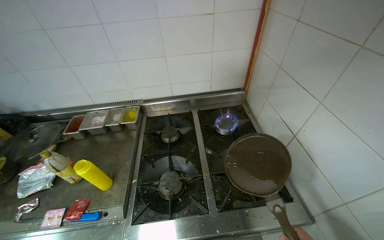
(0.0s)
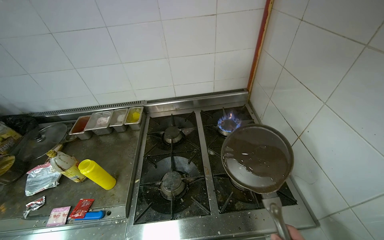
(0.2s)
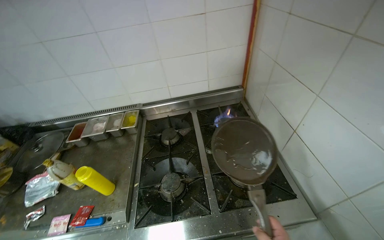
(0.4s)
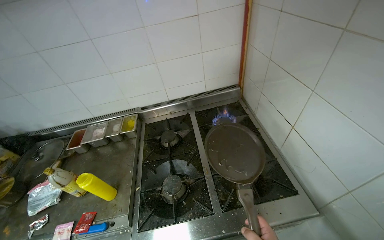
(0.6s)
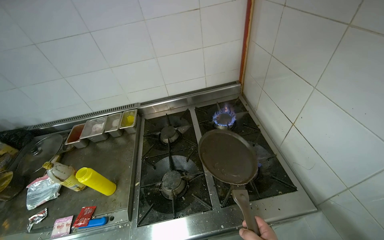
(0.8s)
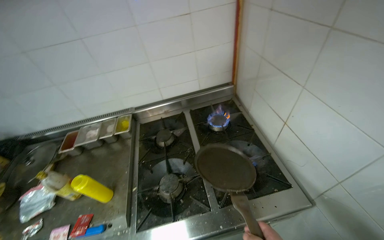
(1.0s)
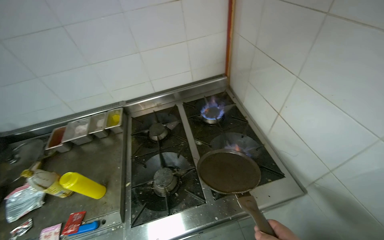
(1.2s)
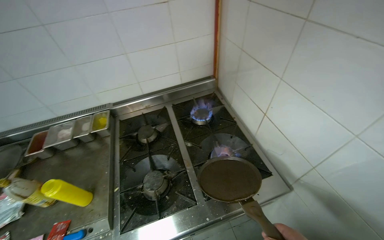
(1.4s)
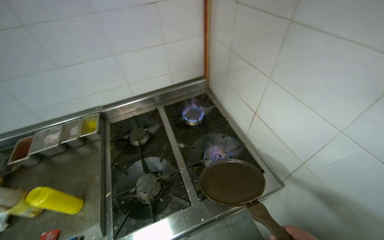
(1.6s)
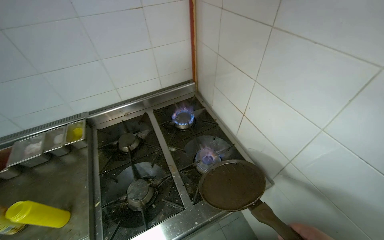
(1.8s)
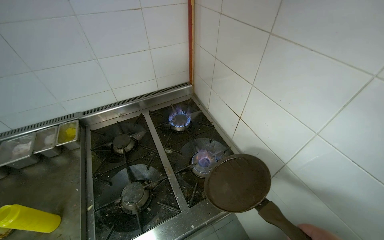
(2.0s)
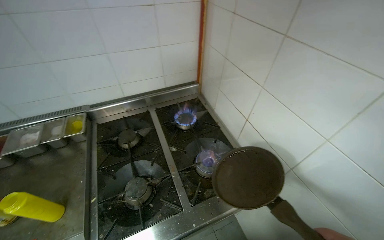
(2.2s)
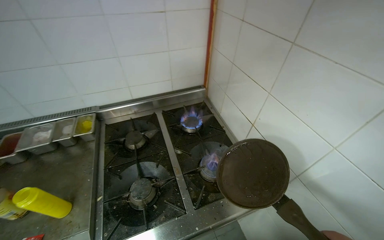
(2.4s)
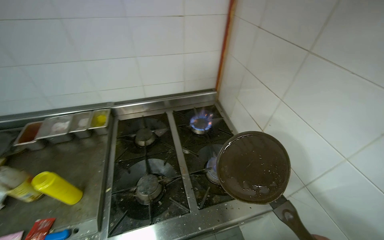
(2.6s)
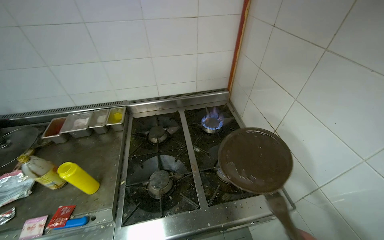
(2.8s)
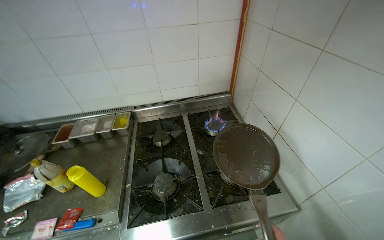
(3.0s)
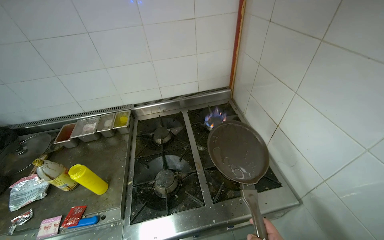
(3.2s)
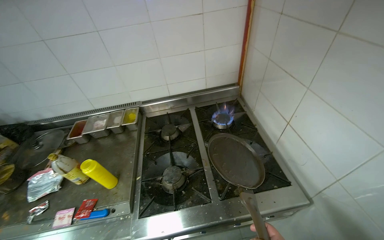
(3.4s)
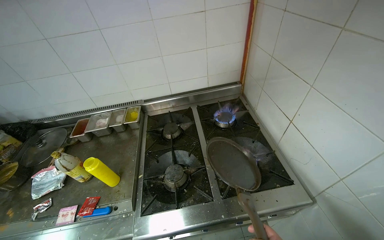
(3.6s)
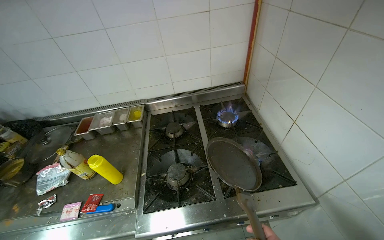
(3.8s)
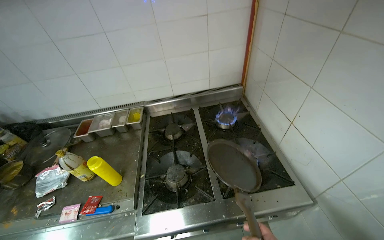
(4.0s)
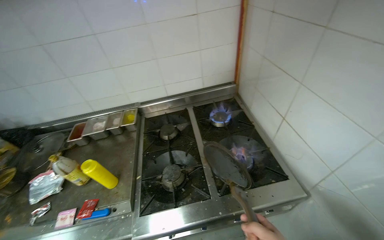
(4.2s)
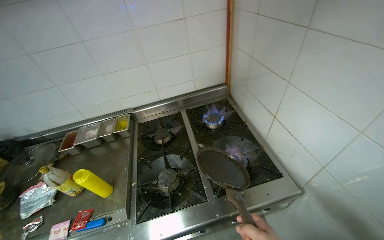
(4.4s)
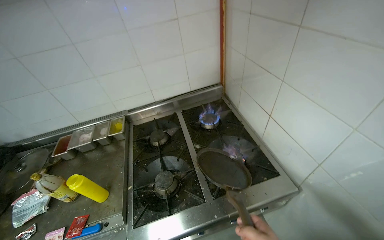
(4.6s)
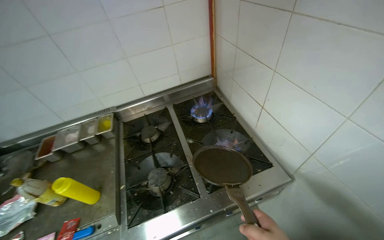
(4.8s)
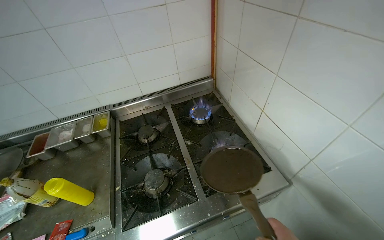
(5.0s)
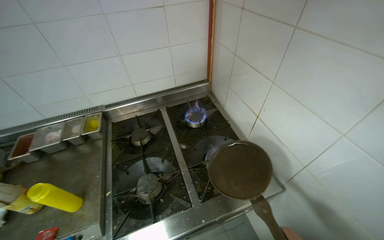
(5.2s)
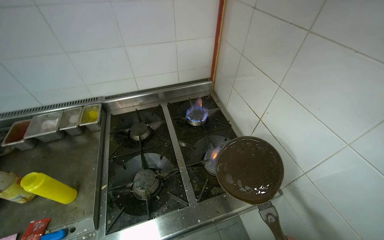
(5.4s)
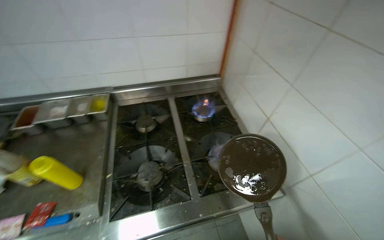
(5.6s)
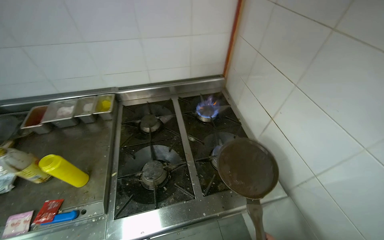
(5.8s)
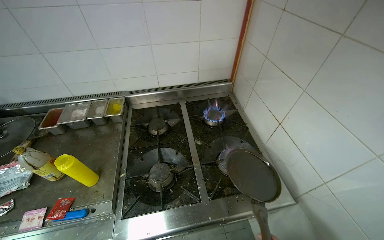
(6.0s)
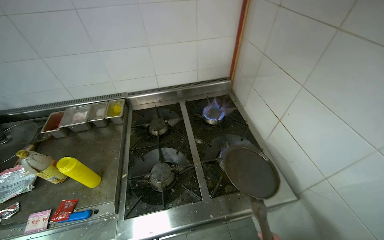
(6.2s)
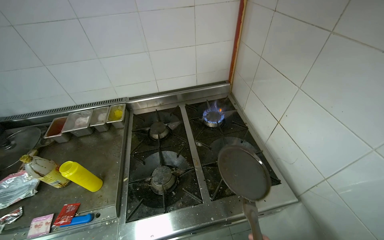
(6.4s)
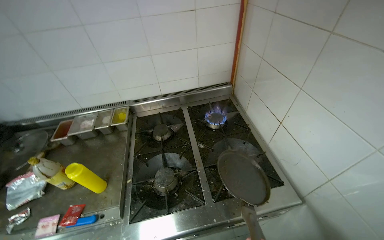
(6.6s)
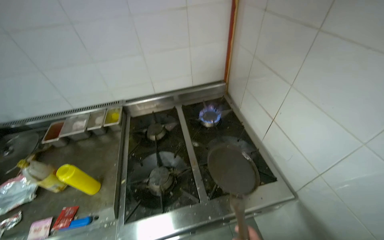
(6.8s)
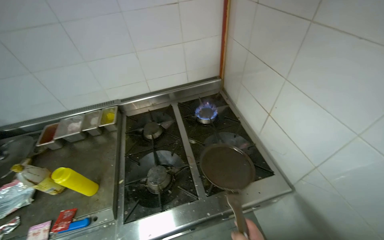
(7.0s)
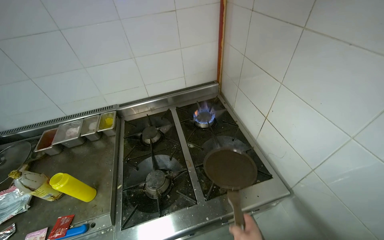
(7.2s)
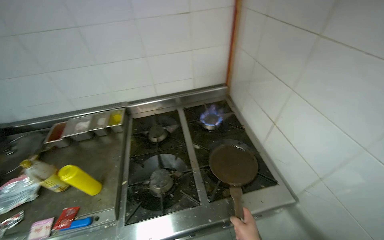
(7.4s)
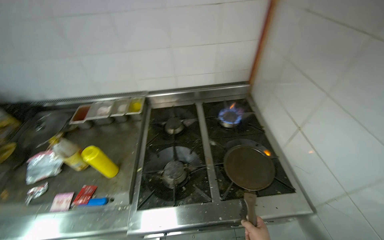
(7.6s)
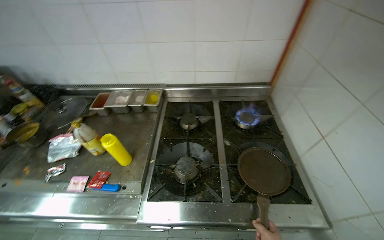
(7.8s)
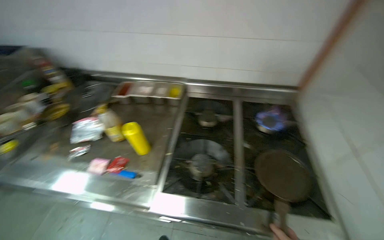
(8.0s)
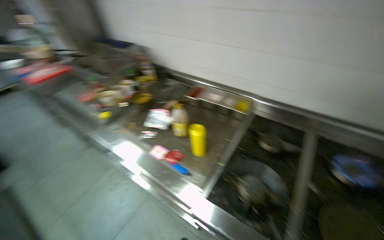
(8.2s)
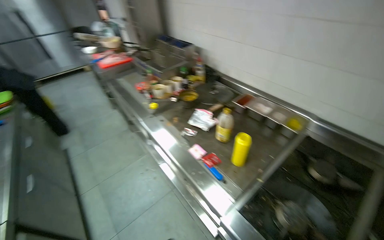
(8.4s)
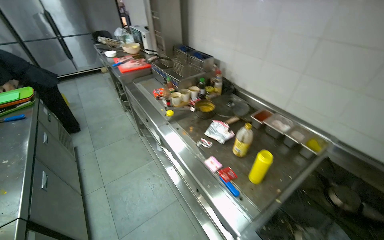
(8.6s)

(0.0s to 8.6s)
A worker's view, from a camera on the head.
Job: cooking food.
The whole recording: Cooking an egg on the stove. The worker places a pan on the stove, adds oil, pours whisked eggs into the pan, cooks and flips the egg, then removes it.
7.2s - 8.6s: The wearer looks some 70 degrees further to the left.

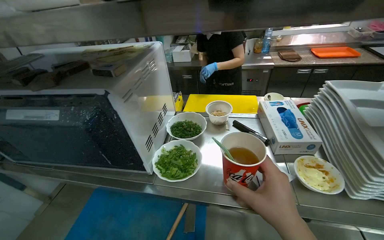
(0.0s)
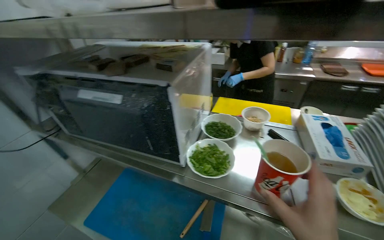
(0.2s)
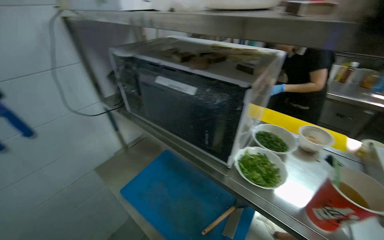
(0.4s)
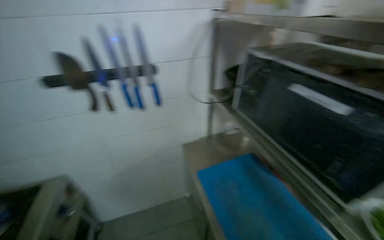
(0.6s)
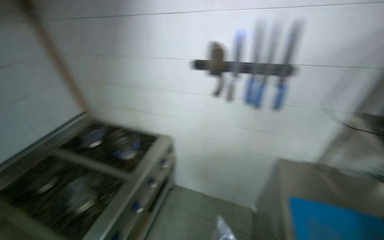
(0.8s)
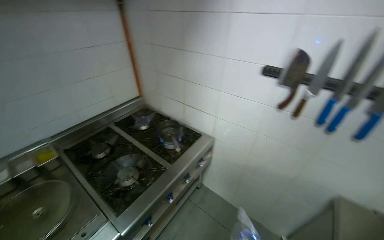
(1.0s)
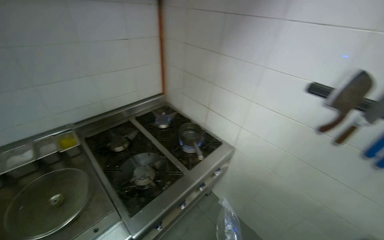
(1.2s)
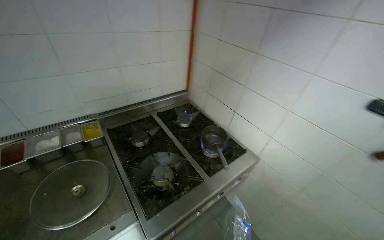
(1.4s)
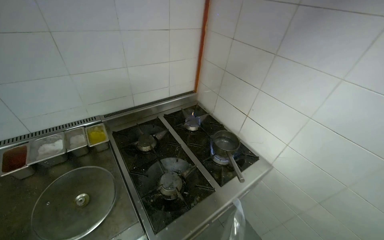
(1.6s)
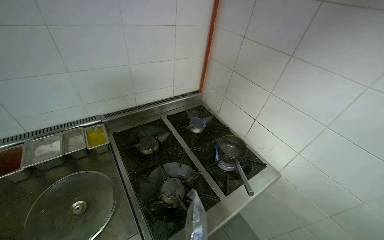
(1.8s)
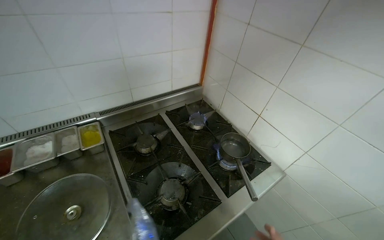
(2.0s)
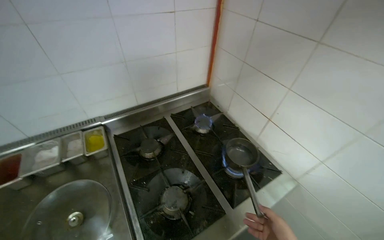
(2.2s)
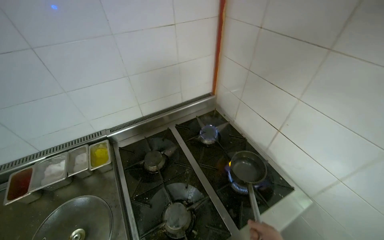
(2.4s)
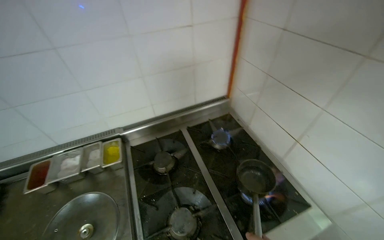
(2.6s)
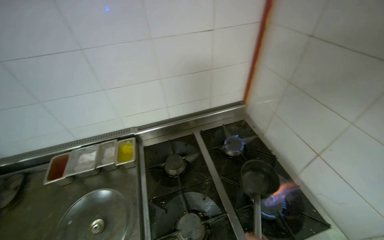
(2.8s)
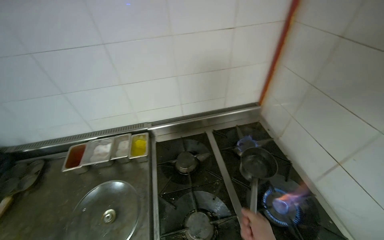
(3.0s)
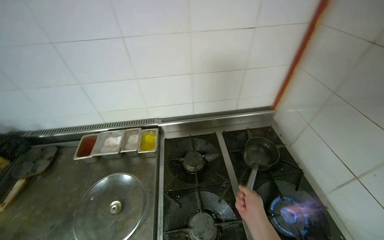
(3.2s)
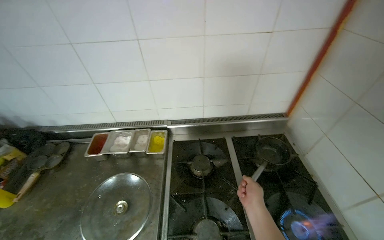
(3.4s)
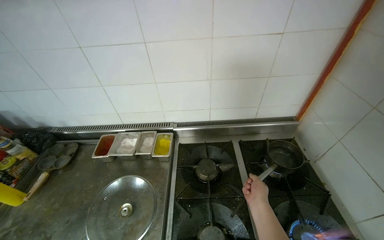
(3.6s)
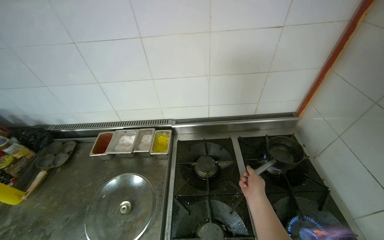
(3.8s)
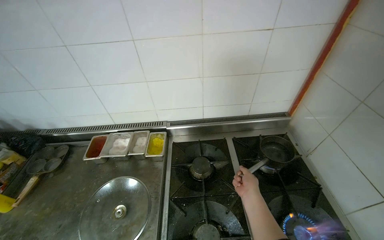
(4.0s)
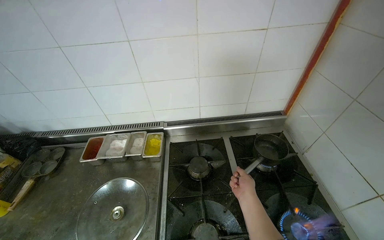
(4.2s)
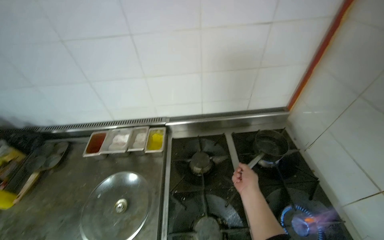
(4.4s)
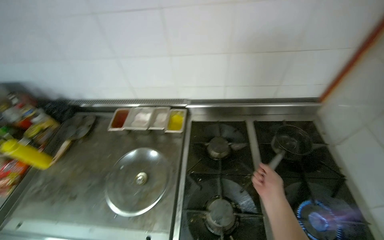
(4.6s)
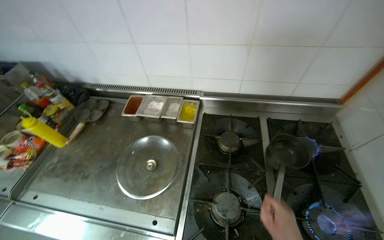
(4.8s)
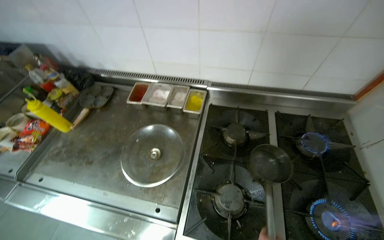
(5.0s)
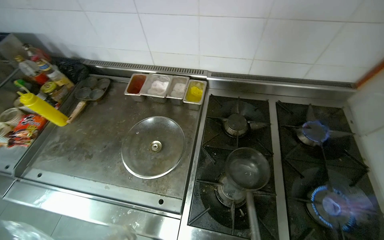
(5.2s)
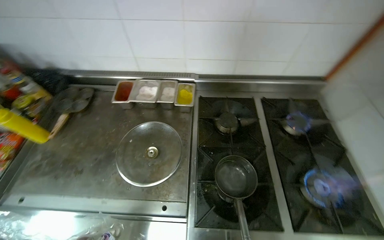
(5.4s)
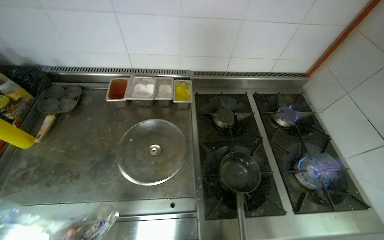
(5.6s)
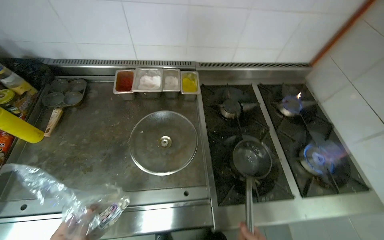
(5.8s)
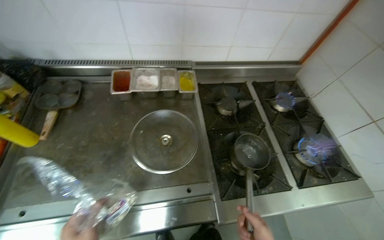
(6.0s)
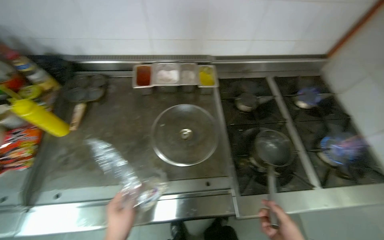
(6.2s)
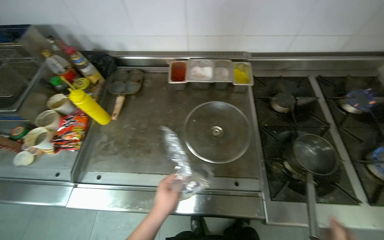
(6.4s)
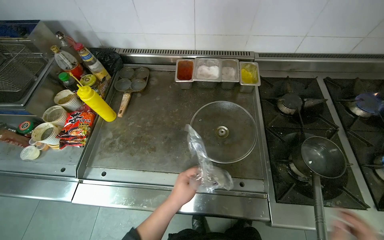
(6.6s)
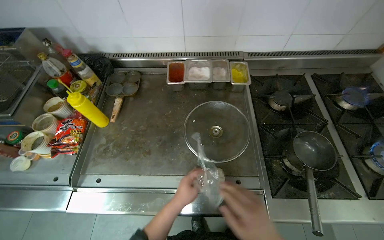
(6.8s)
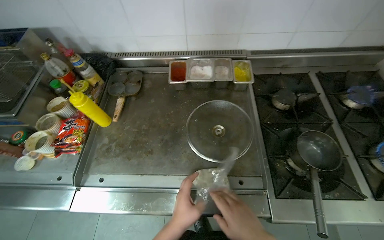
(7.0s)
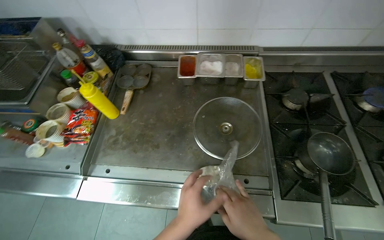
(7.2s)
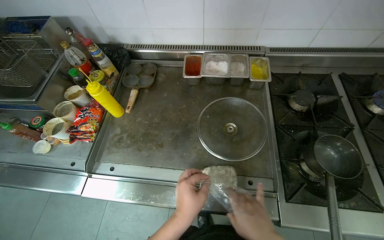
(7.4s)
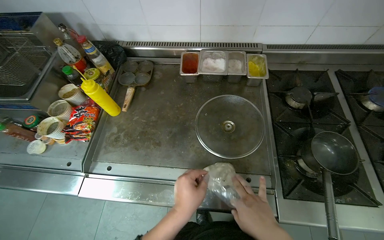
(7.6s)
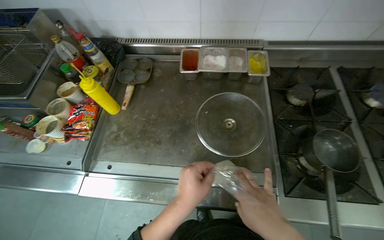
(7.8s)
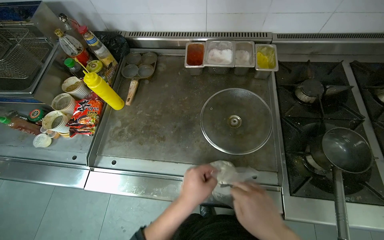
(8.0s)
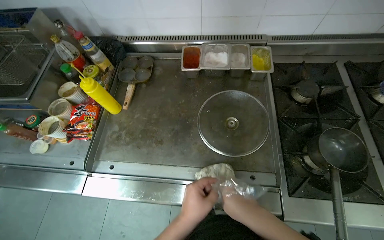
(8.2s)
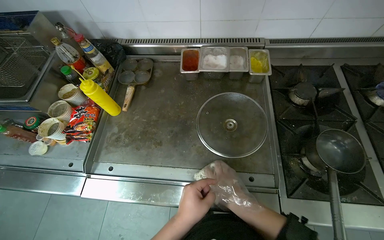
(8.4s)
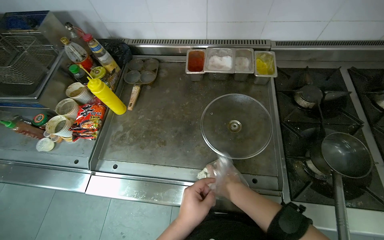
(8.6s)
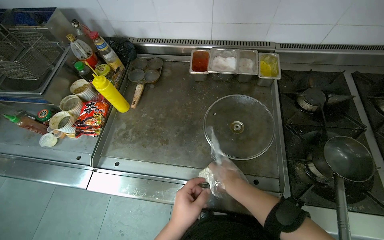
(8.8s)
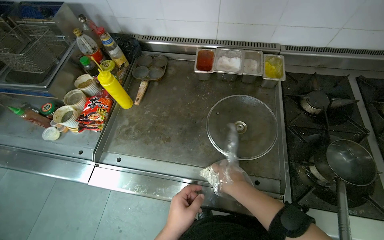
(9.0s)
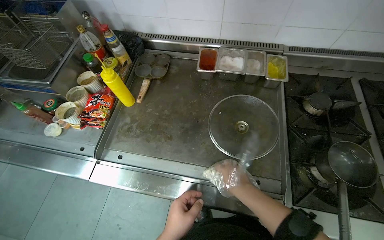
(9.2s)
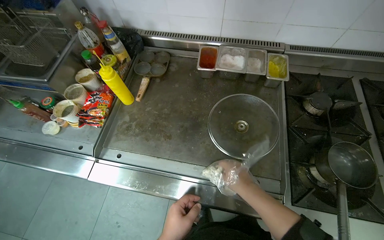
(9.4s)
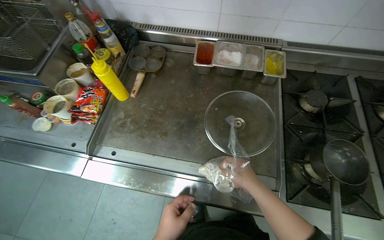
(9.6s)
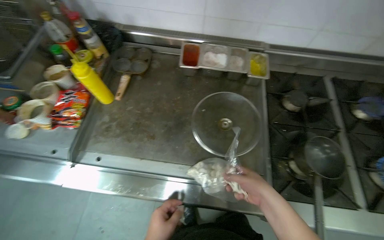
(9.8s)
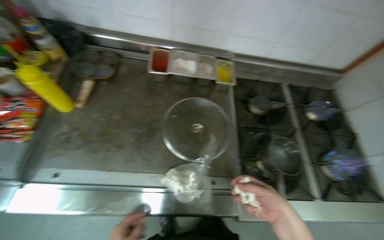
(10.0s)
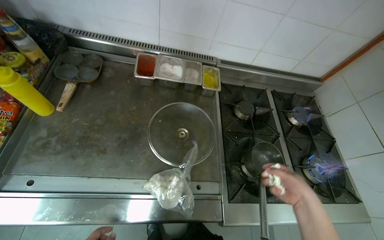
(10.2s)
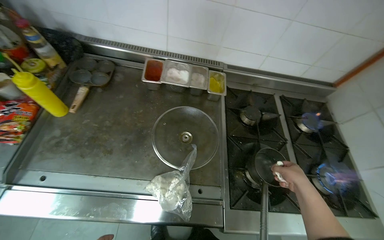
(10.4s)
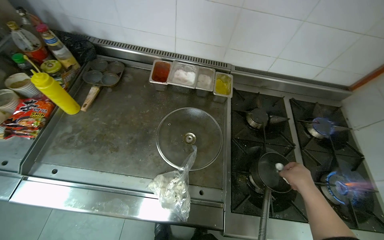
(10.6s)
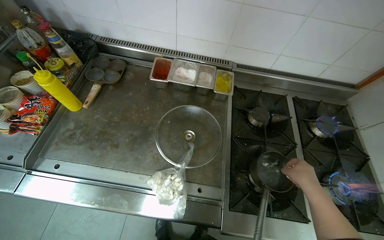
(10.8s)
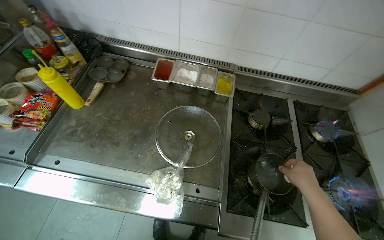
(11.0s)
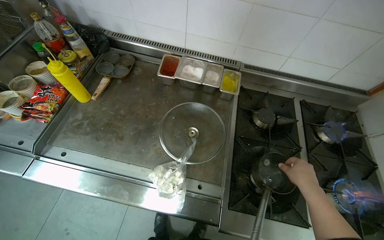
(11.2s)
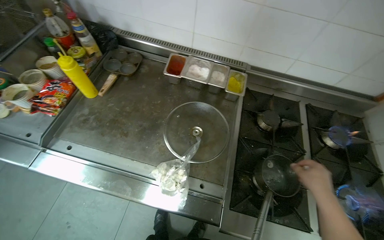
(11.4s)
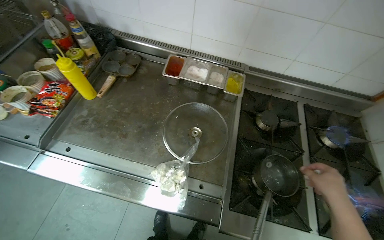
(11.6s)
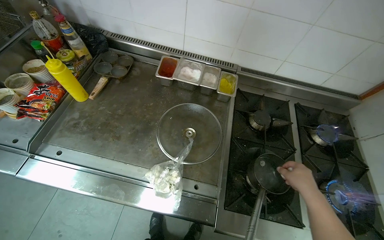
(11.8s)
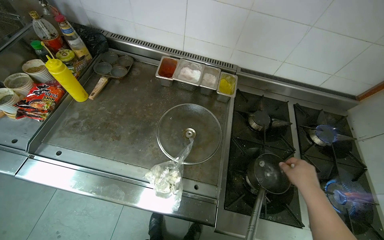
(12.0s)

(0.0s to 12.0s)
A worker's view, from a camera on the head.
Job: cooking food.
The whole recording: Cooking items in pot. The worker places a pot on the stove, turns on the burner, and adds small items from a bag into the pot.
0.0s - 1.6s: The head travels roughly 80 cm. The wearer's head swings roughly 135 degrees to the left.
1.6s - 3.0s: The wearer looks approximately 25 degrees further to the left.
4.4s - 6.0s: The wearer looks roughly 15 degrees further downward.
7.6s - 9.0s: The right hand moves farther from the camera, roughly 10 cm.
9.0s - 10.4s: The right hand moves to the right, about 40 cm.
